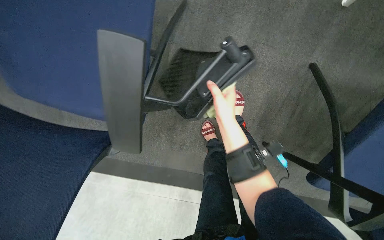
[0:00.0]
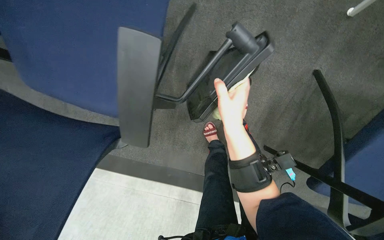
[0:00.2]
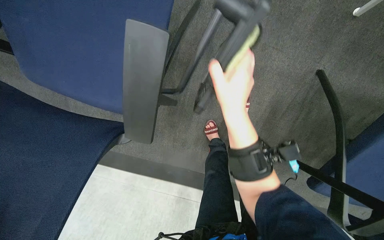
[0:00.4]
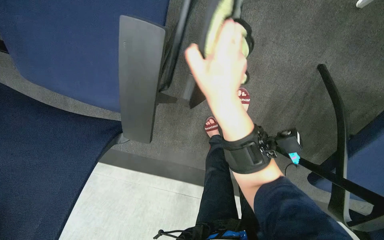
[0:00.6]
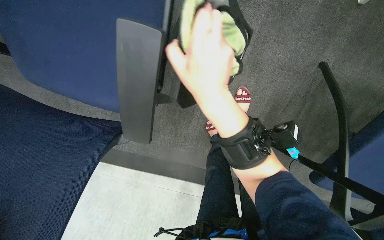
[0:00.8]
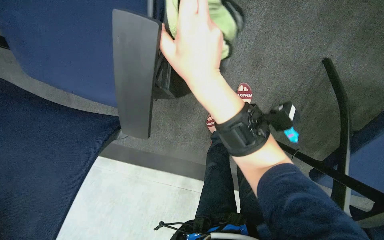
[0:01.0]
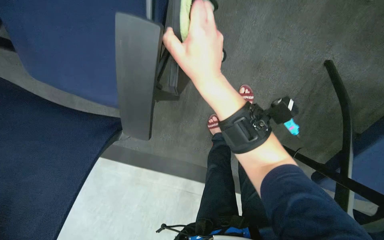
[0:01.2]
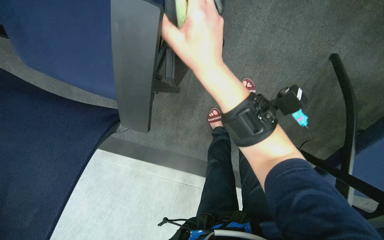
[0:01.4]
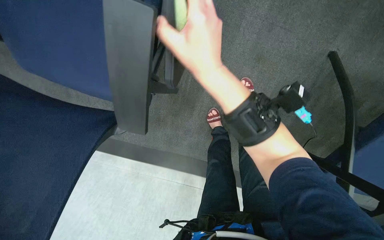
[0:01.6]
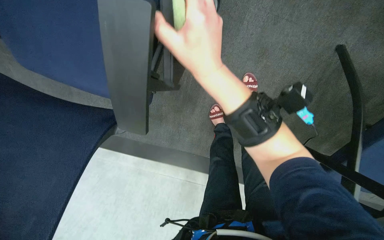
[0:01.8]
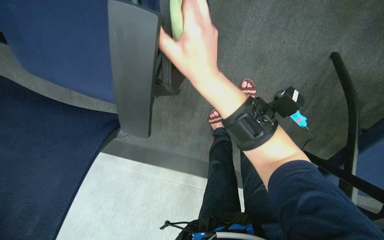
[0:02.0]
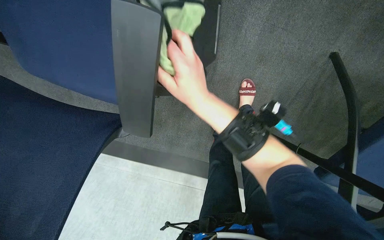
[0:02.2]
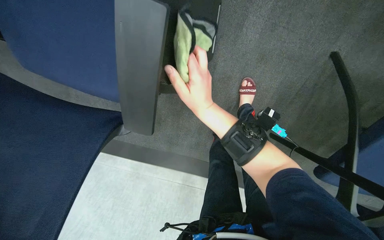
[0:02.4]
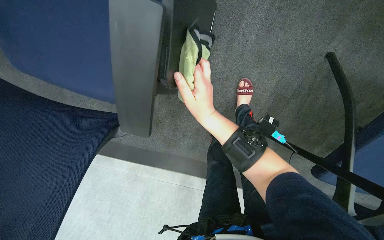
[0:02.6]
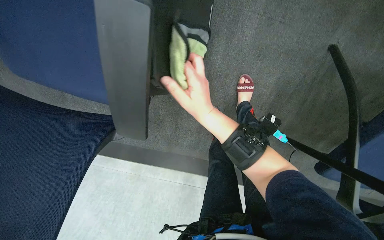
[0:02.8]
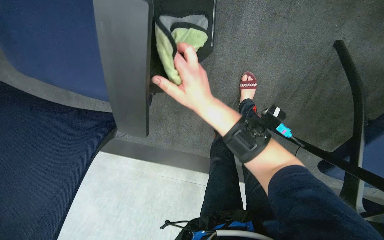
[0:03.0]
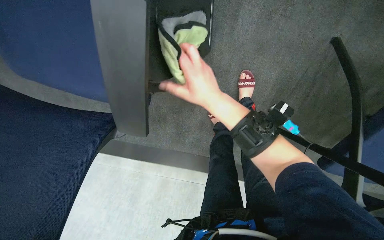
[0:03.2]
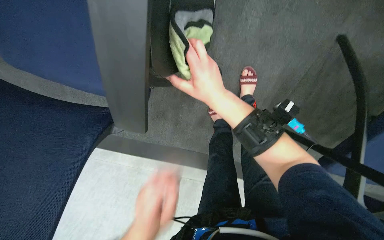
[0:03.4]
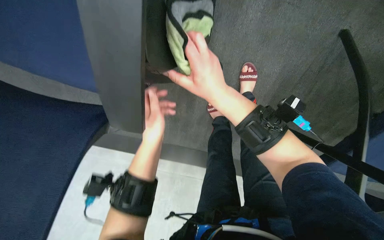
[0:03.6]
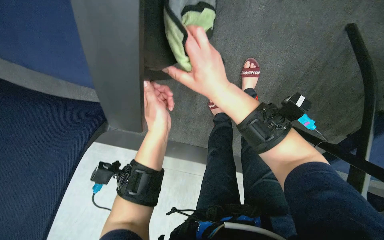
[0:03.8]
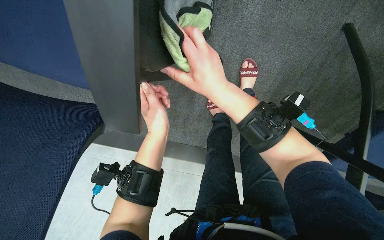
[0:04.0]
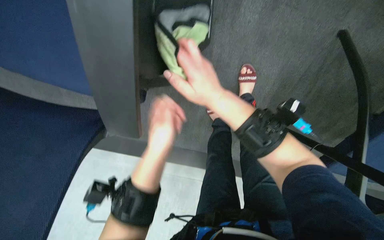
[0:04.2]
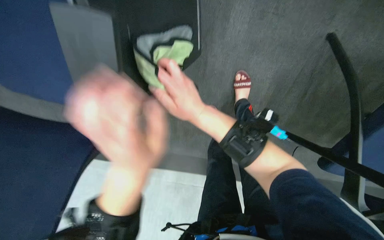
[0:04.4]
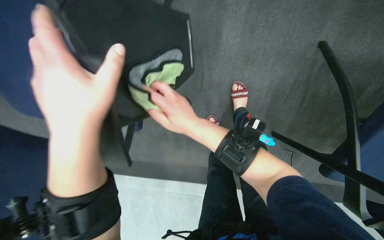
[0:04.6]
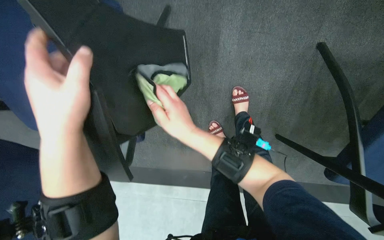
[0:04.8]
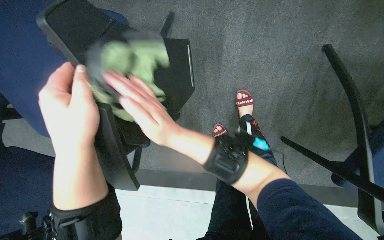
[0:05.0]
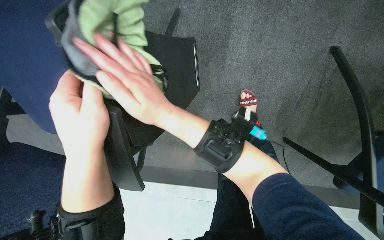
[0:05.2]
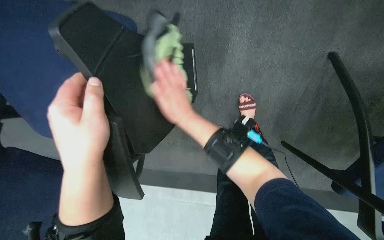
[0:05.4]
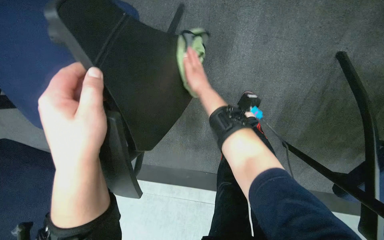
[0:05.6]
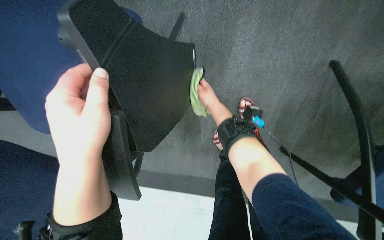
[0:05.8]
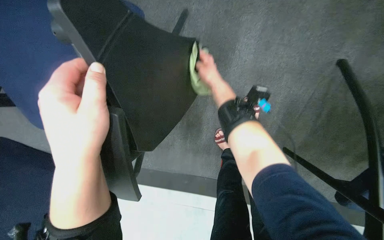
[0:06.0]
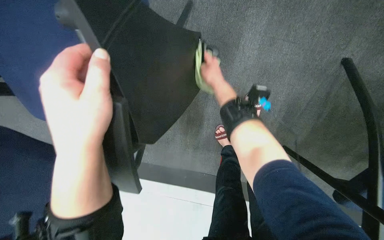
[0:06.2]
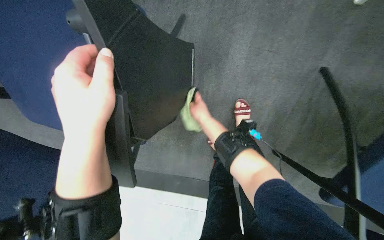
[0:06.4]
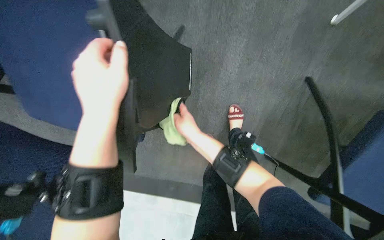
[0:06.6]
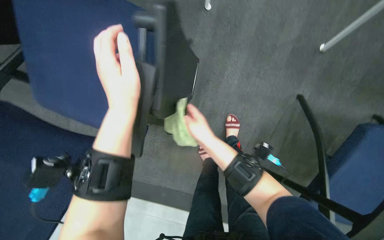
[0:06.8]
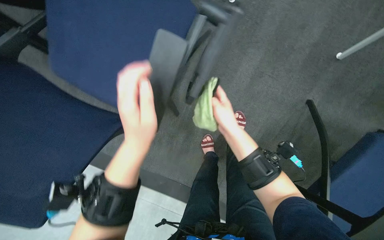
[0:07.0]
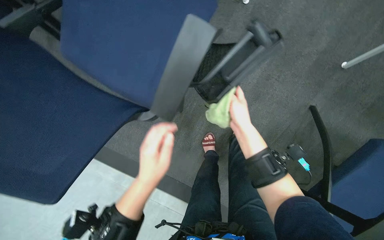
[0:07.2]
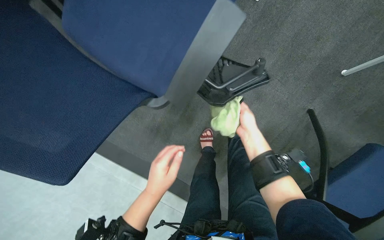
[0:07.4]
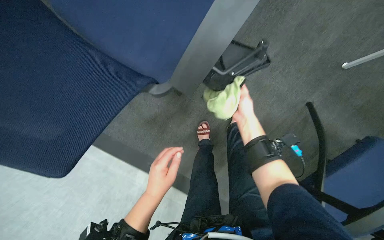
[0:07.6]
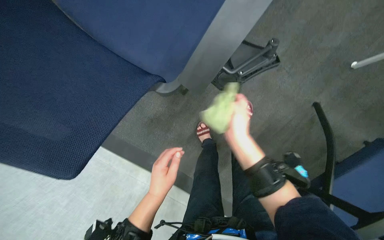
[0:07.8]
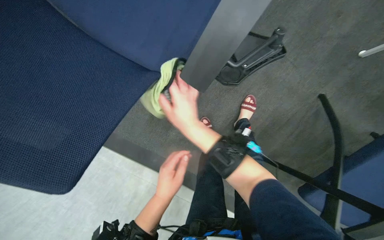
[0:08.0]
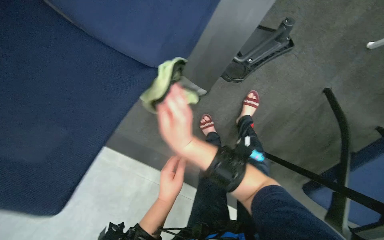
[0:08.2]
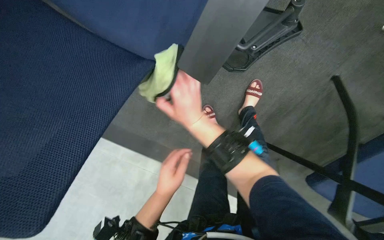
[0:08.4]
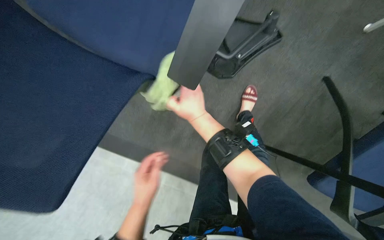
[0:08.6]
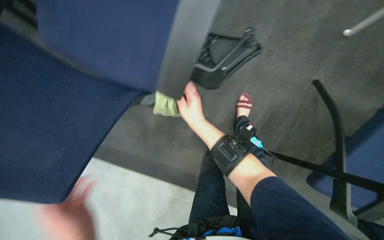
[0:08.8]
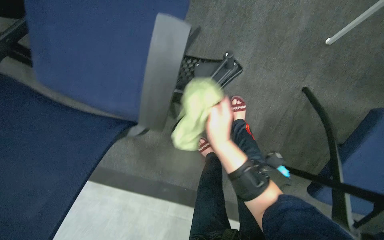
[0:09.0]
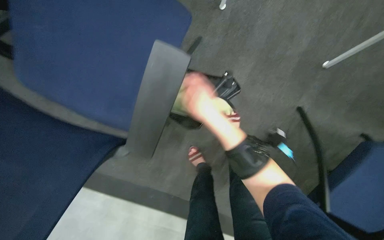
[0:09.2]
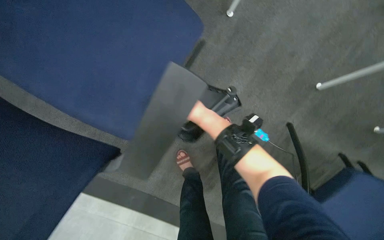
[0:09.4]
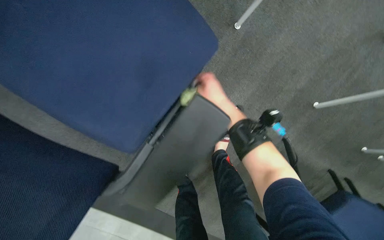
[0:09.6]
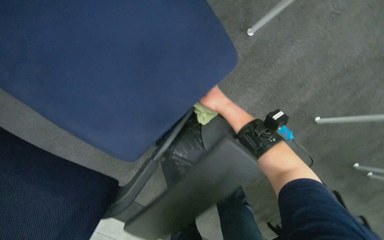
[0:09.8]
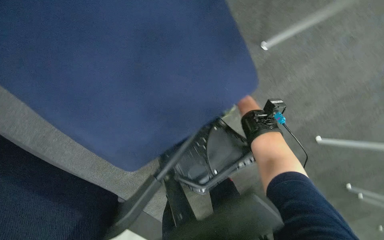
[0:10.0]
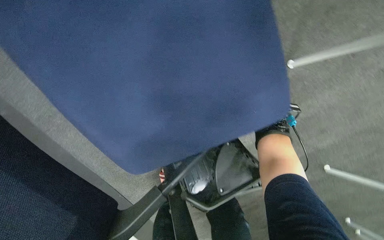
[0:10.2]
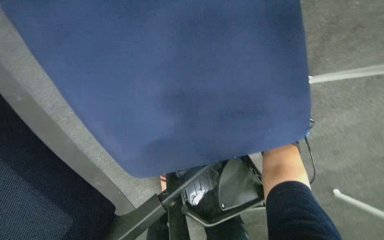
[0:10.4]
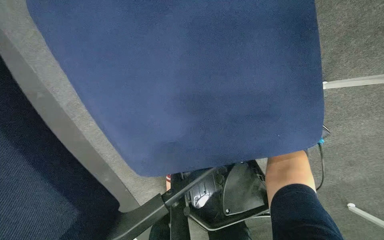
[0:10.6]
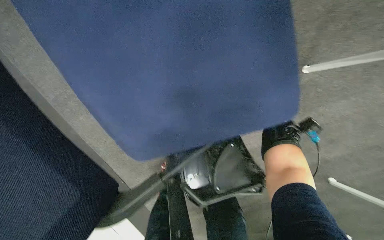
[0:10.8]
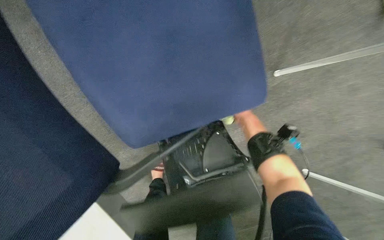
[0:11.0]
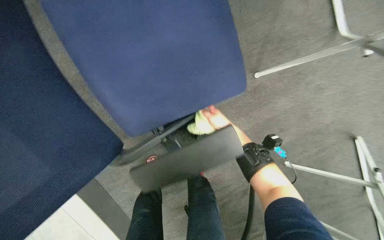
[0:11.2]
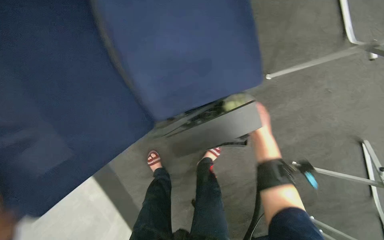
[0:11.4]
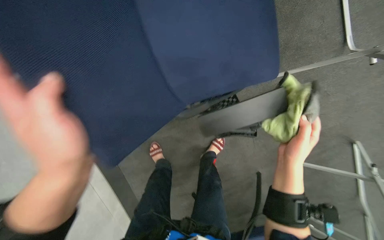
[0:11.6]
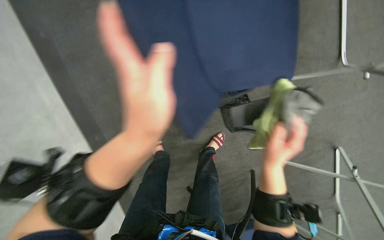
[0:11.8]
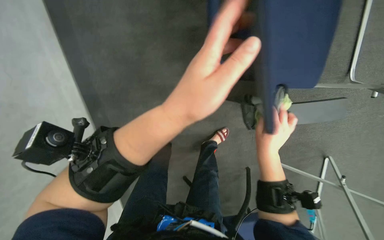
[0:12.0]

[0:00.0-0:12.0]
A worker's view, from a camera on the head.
Job: wiping surfaces.
The whole recording: Wiping conference room chairs. The worker wipes the seats, backrests, and frames of conference room chairs with a cloth.
0:00.0 to 0:01.6: The right hand shifts approximately 20 cm nearer to the camera and to the left.
0:01.6 to 0:03.0: The right hand heads farther from the camera, covering approximately 10 cm.
0:04.4 to 0:06.0: The right hand moves up the picture and farther from the camera, some 25 cm.
0:06.0 to 0:07.6: The left hand heads down the picture, covering about 35 cm, while the right hand goes some 20 cm down the picture.
0:07.6 to 0:09.0: The right hand shifts approximately 10 cm to the left.
0:09.0 to 0:10.4: The scene rotates clockwise by some 45 degrees.

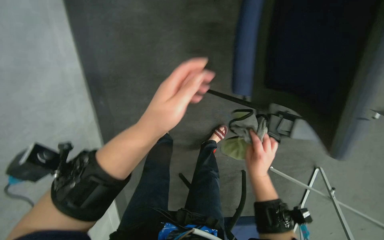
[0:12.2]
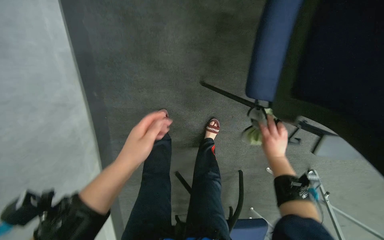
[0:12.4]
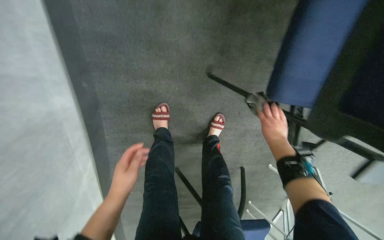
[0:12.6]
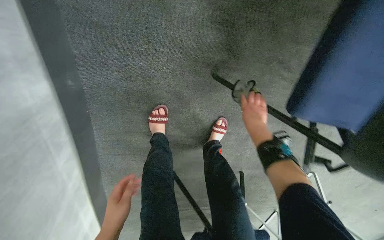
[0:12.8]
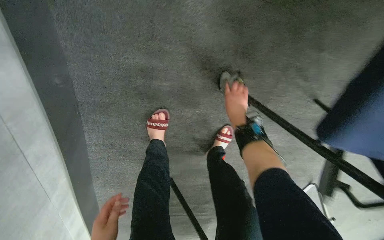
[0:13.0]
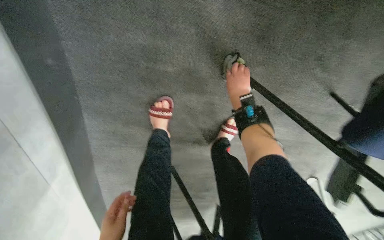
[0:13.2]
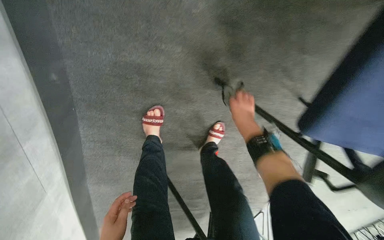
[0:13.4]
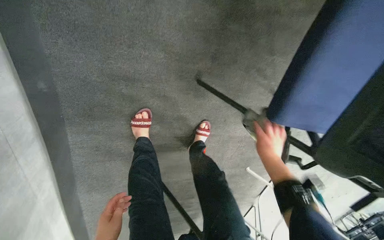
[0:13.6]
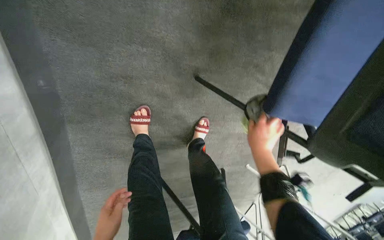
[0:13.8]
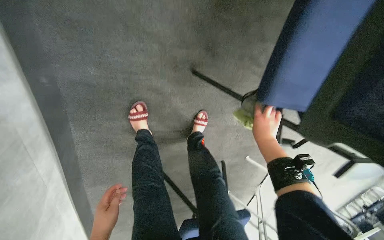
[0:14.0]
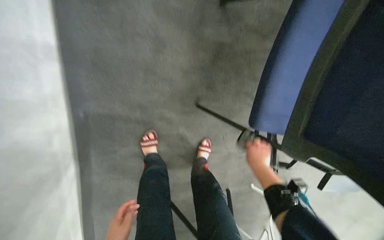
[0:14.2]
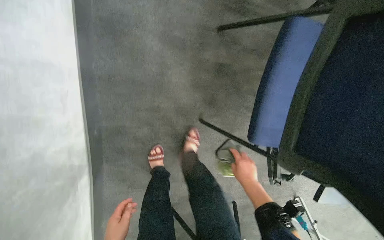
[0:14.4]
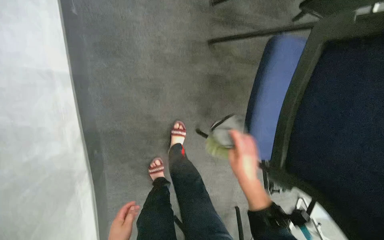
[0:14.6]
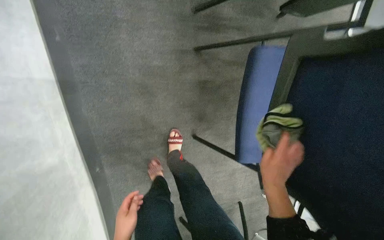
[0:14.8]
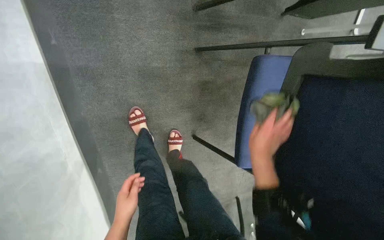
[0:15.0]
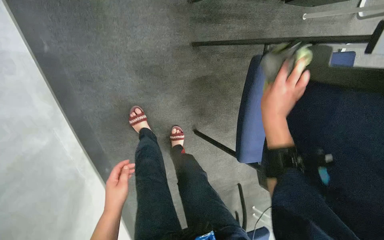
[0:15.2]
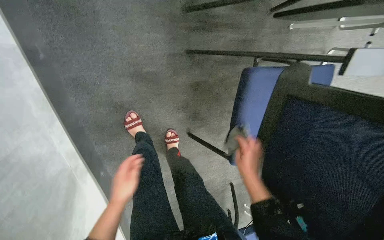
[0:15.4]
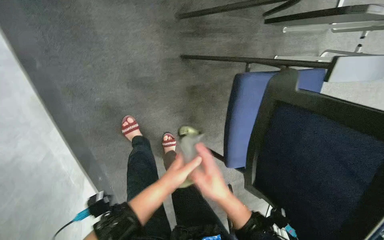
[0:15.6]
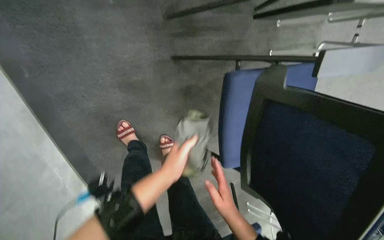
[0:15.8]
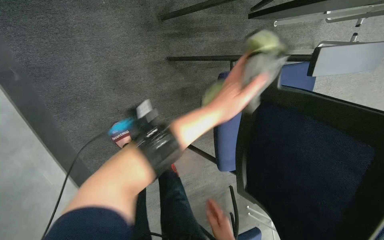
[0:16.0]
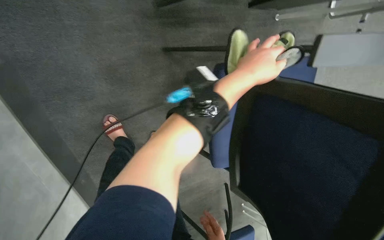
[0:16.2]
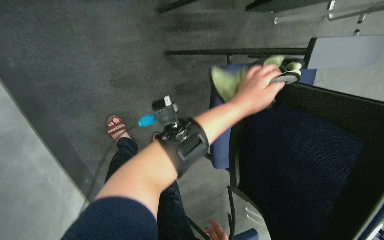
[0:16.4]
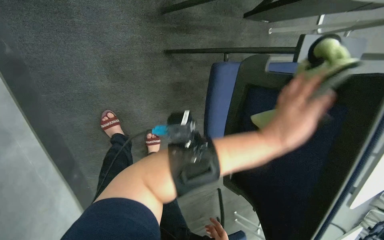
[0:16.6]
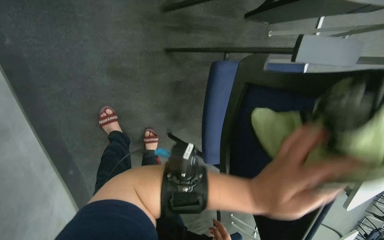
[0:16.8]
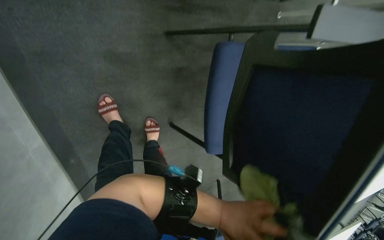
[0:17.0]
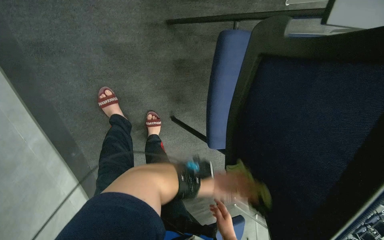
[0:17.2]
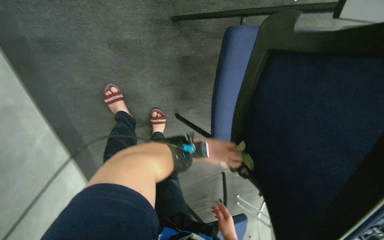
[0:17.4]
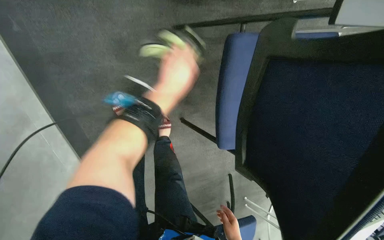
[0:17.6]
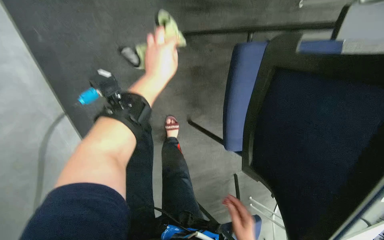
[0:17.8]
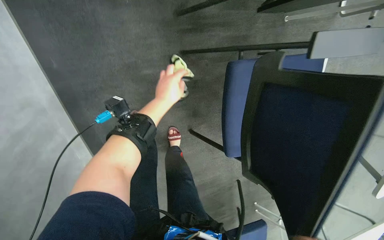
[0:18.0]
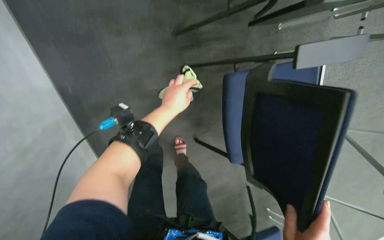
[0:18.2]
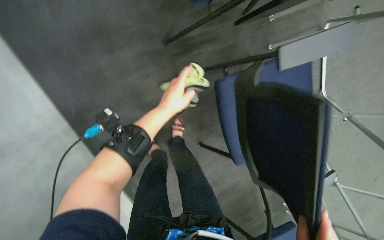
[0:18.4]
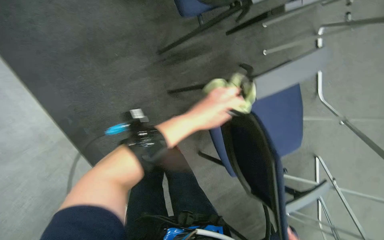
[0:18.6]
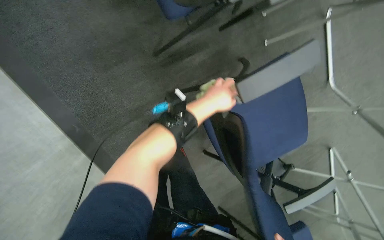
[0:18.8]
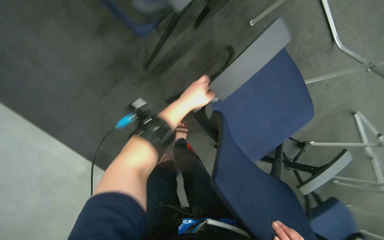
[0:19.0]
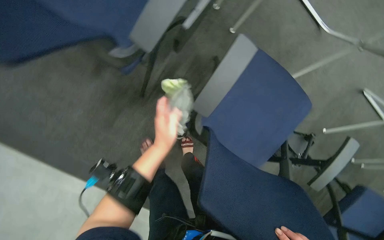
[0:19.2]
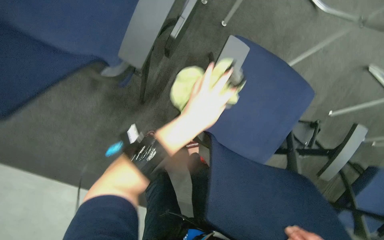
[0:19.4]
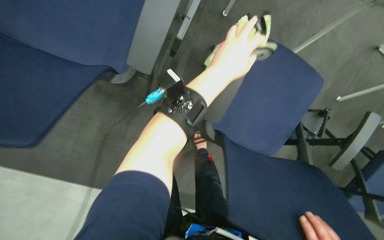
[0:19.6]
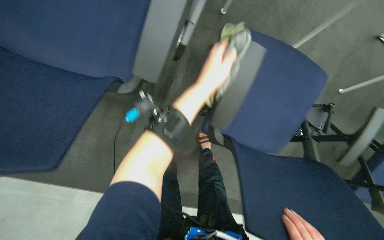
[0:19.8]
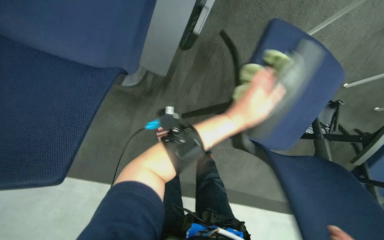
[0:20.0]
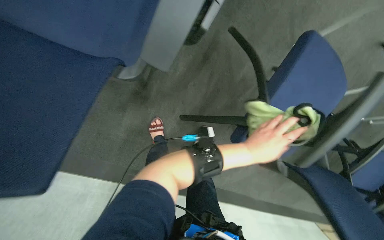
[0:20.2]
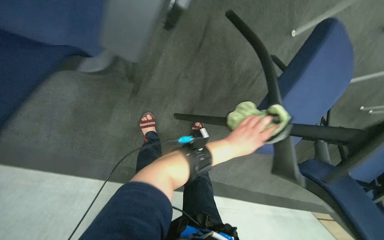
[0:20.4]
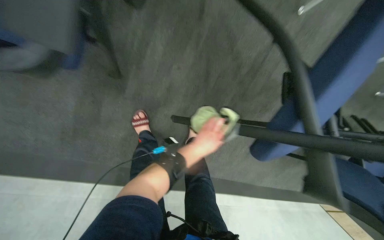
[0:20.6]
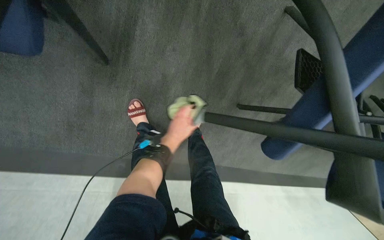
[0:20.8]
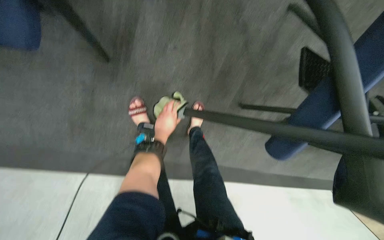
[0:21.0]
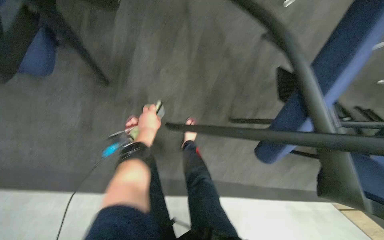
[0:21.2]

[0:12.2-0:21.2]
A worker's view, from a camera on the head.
Job: wiping surfaces.
The whole recording: Wiping conference room chairs. The worker wipes the seats, backrests, and frames of conference room chairs with a cloth.
0:12.2 to 0:13.8: The right hand travels up the picture and back again, some 40 cm each way.
0:13.8 to 0:15.2: The right hand moves up the picture and nearer to the camera, about 40 cm.
0:15.2 to 0:16.6: The left hand shifts approximately 50 cm to the right and up the picture.
0:16.6 to 0:18.2: The left hand is displaced to the left by about 25 cm, and moves some 25 cm down the picture and comes back.
0:18.2 to 0:19.8: The view swings about 20 degrees to the left. Everything in view rotates approximately 50 degrees counterclockwise.
0:19.8 to 0:21.2: The left hand shifts approximately 25 cm to the left, farther from the camera and down the picture.
